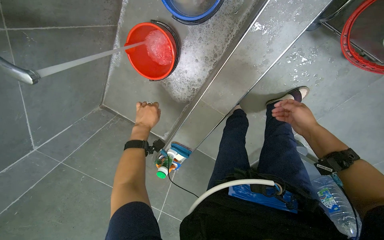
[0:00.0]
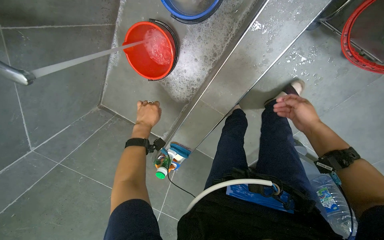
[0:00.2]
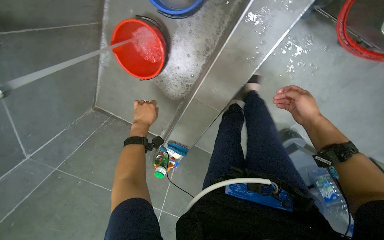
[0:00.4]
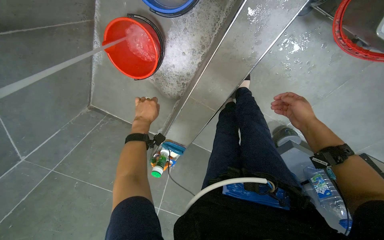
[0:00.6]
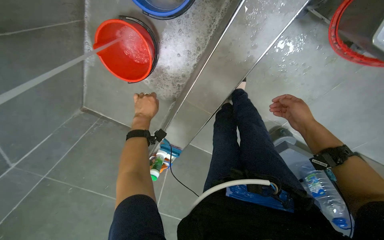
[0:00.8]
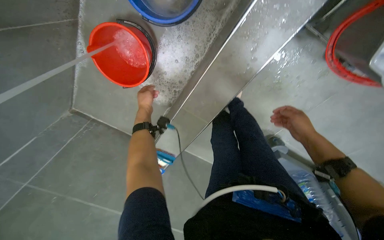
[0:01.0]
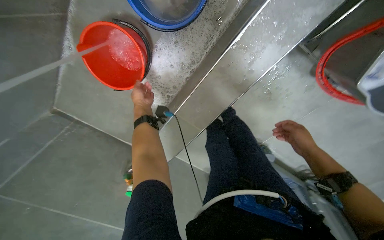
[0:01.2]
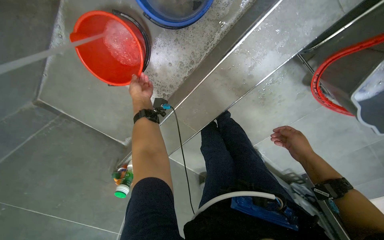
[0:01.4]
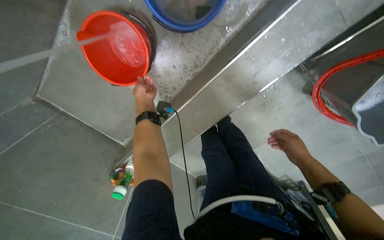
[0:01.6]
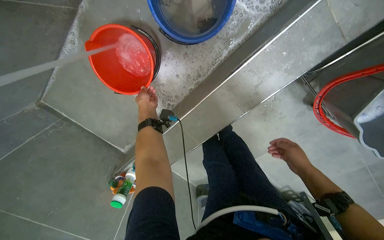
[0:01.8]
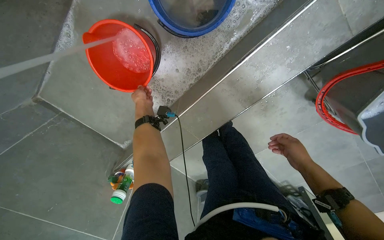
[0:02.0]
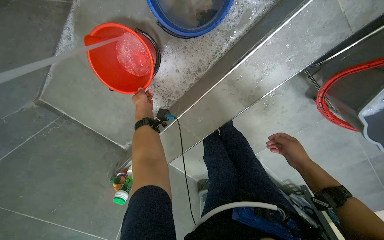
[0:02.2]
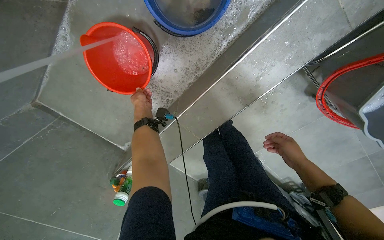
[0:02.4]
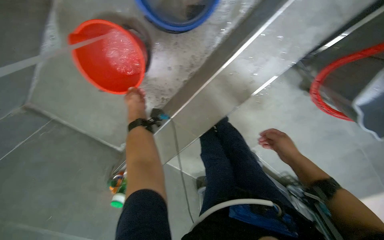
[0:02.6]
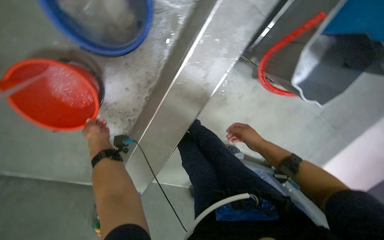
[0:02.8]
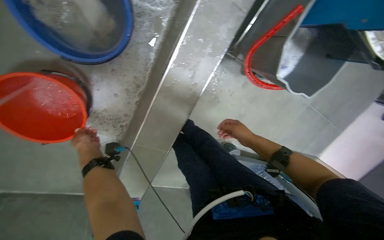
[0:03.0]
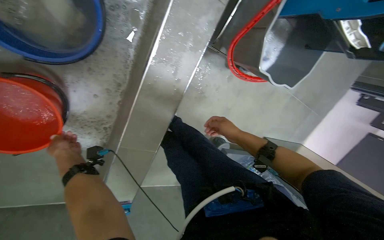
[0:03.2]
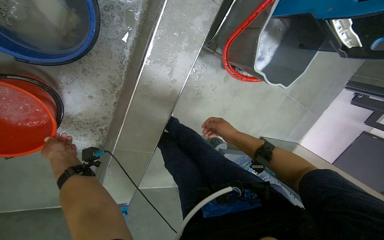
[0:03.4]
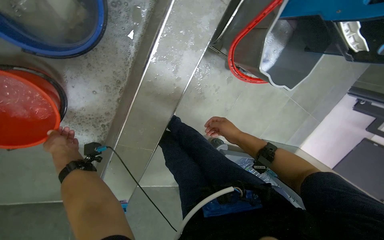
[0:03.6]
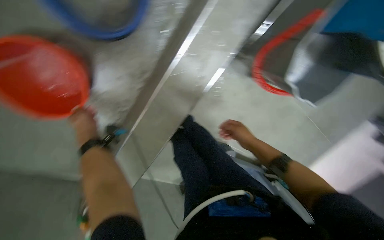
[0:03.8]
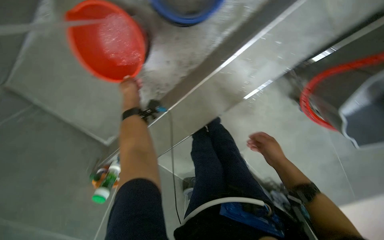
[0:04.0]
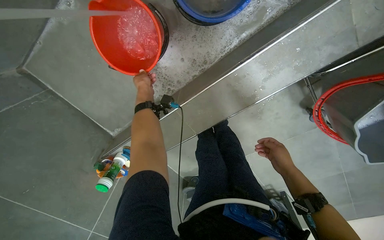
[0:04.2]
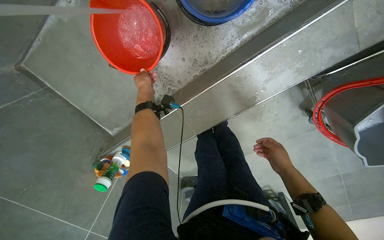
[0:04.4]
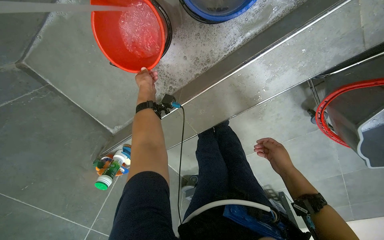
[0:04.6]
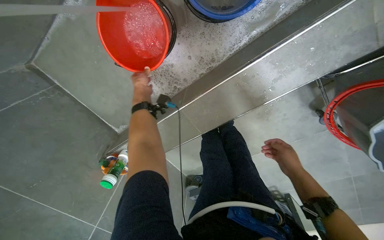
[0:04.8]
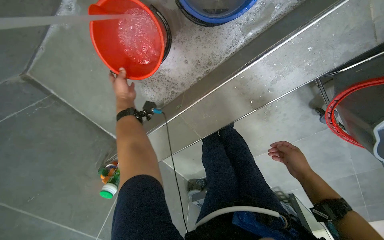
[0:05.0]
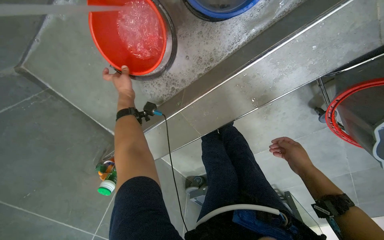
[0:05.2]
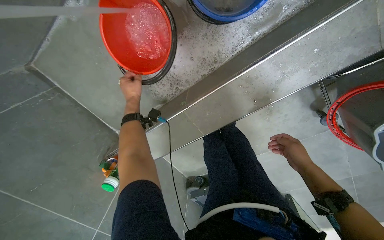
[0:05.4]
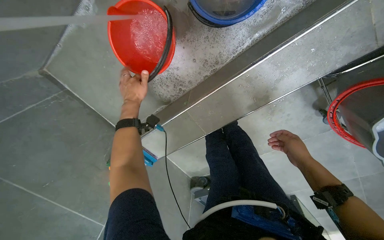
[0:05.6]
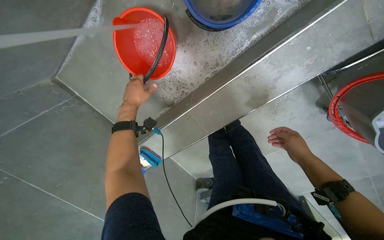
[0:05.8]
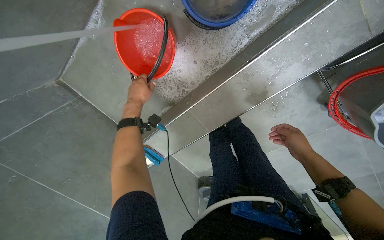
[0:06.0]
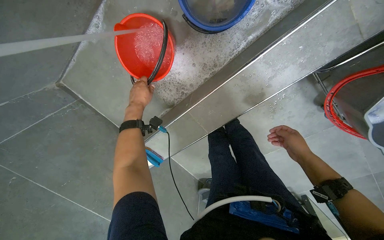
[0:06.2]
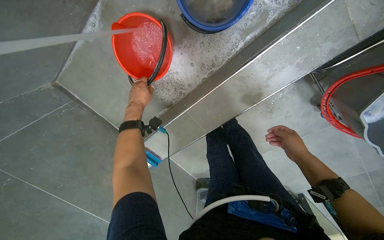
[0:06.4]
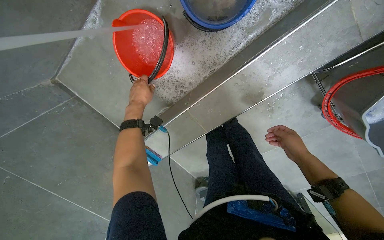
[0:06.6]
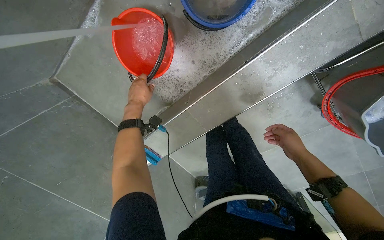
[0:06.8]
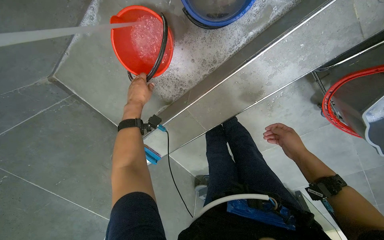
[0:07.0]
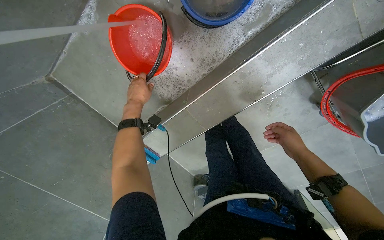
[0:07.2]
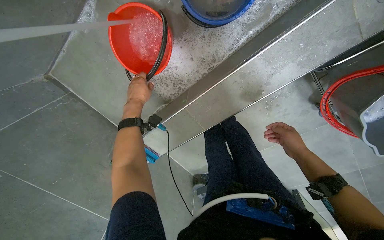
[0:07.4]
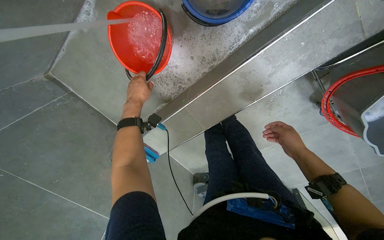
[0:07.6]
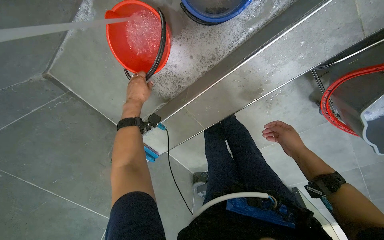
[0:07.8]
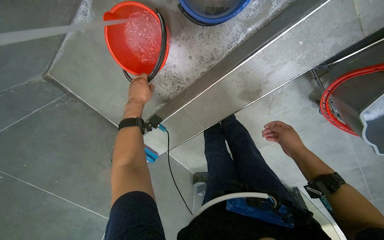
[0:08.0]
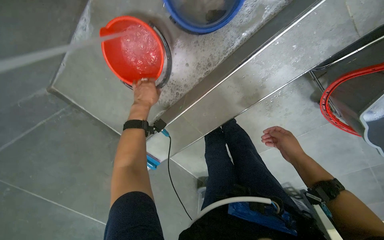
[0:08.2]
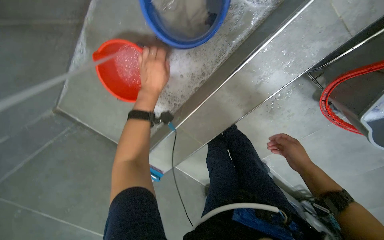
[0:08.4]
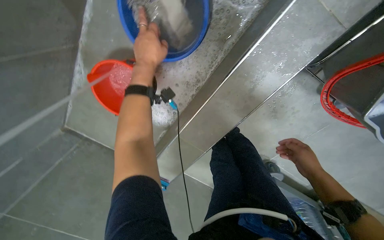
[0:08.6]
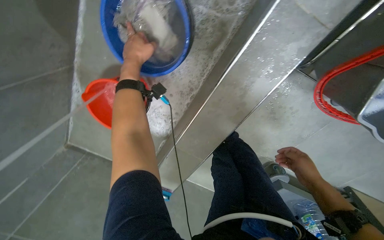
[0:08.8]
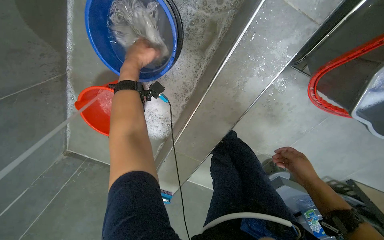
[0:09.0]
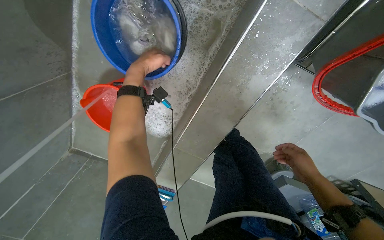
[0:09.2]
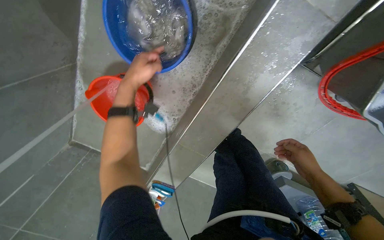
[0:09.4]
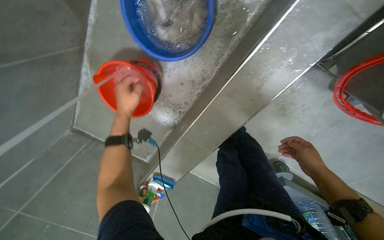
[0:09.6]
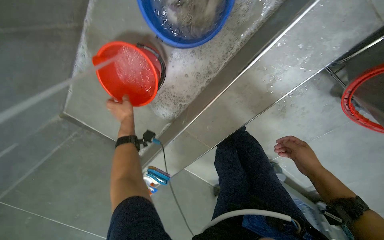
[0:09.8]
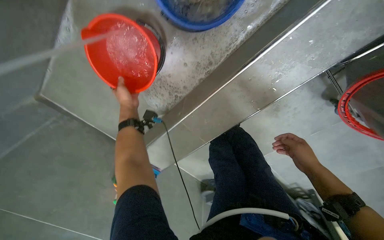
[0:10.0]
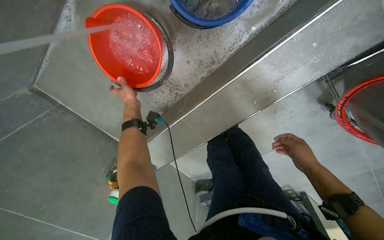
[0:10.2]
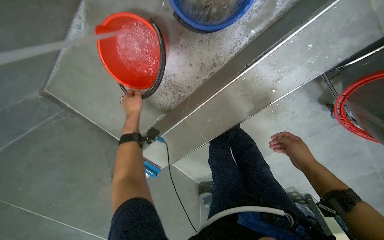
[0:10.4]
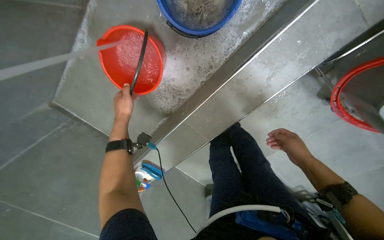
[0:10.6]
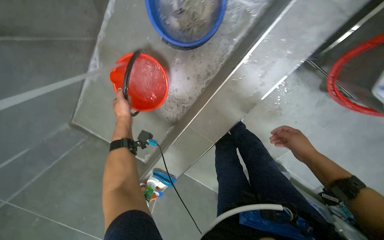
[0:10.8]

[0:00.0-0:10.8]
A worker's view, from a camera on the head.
Job: preparing cleaning supplies.
The whole recording: Adding cleaning solution to mop bucket. The worker adds water and cleaning solution to the mop bucket.
0:00.0 to 0:01.6: The camera is aimed some 15 degrees further to the right. The left hand heads up the picture, covering some 20 cm.
0:01.6 to 0:03.0: The wearer looks approximately 25 degrees further to the right.
0:03.0 to 0:04.6: Everything in view rotates some 30 degrees clockwise.
0:06.2 to 0:07.8: The hands stay close to where they were, moving slightly.
0:07.8 to 0:09.2: The left hand is displaced up the picture by roughly 30 cm.
0:09.2 to 0:10.8: The left hand shifts some 35 cm down the picture and to the left.

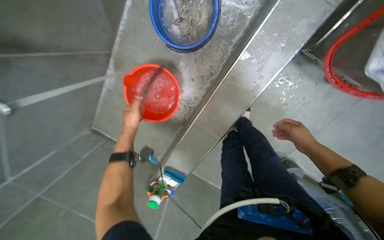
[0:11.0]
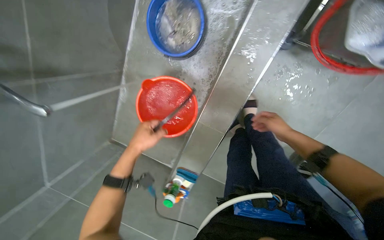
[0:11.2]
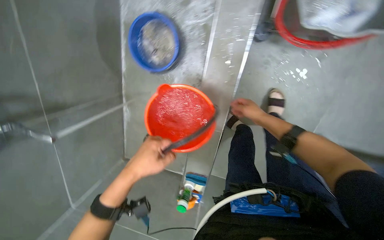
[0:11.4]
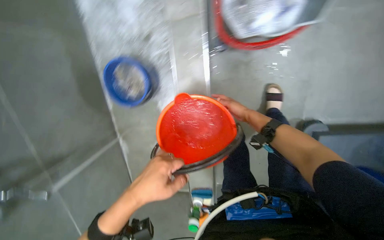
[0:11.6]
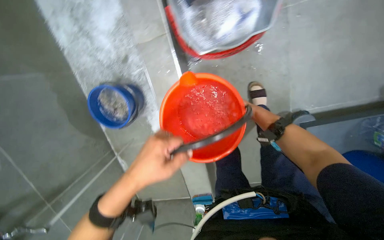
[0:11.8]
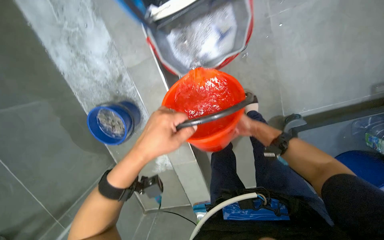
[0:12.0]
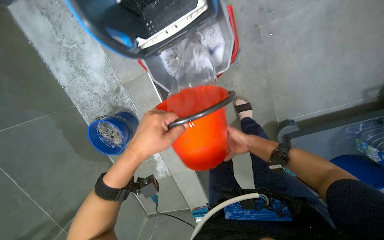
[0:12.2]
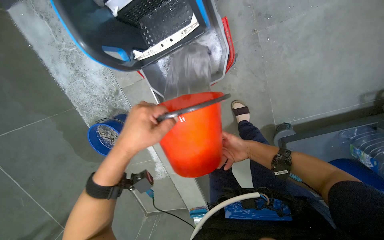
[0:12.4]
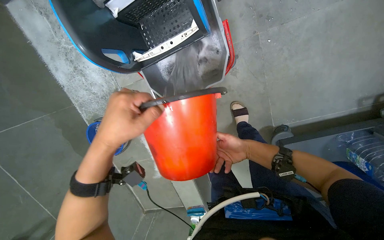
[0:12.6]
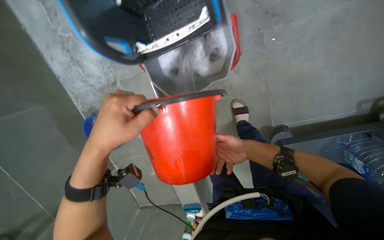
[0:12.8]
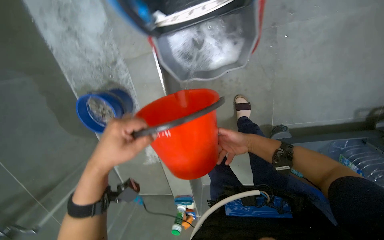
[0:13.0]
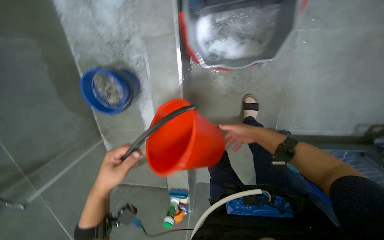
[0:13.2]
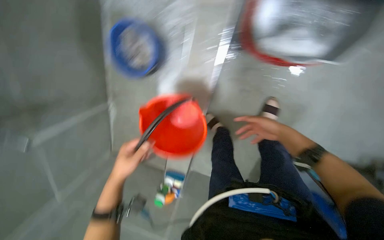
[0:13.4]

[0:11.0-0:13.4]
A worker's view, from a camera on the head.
Job: preparing cleaning supplies.
The whole recording: Adding cleaning solution to mop bucket. The worker adds water and cleaning solution to the mop bucket.
0:11.0 to 0:12.2: The camera pitches upward, by some 25 degrees. Everything in view rotates approximately 50 degrees counterclockwise.
0:12.2 to 0:13.4: Everything in view rotates approximately 30 degrees clockwise.

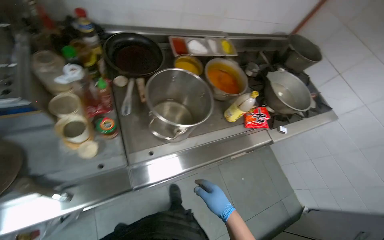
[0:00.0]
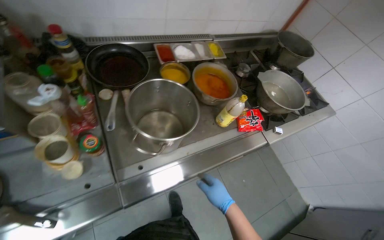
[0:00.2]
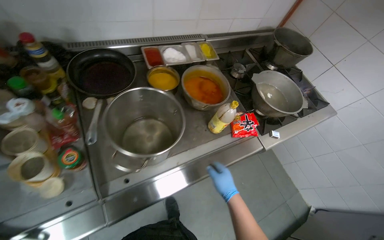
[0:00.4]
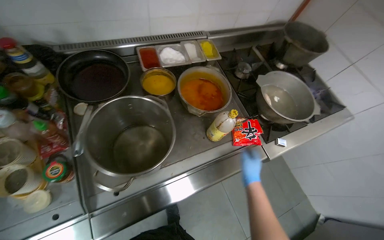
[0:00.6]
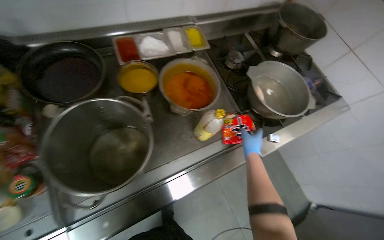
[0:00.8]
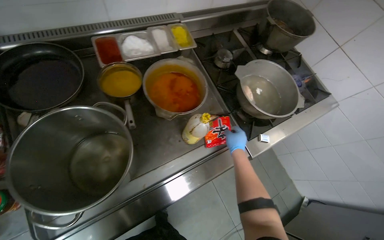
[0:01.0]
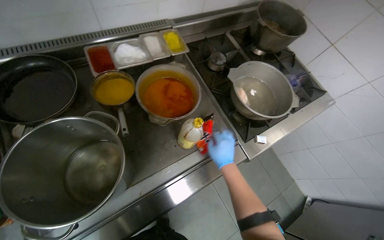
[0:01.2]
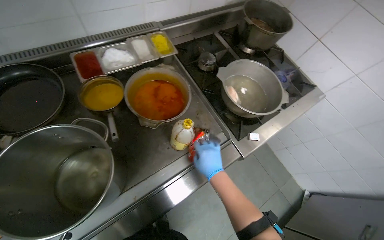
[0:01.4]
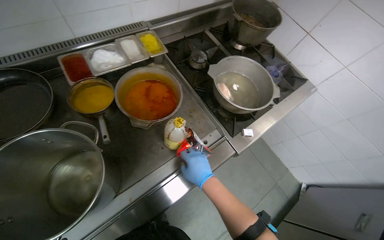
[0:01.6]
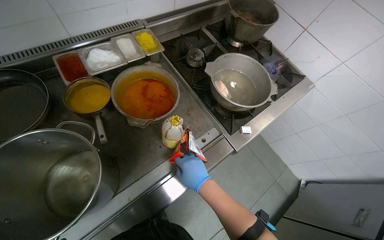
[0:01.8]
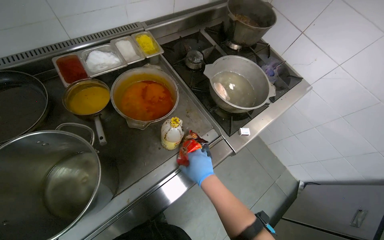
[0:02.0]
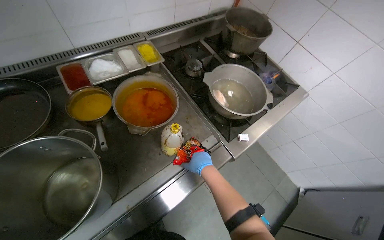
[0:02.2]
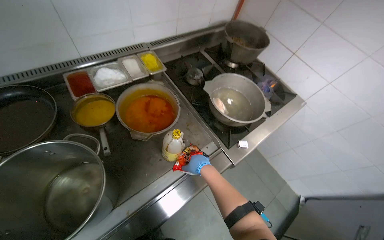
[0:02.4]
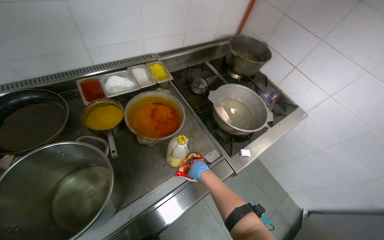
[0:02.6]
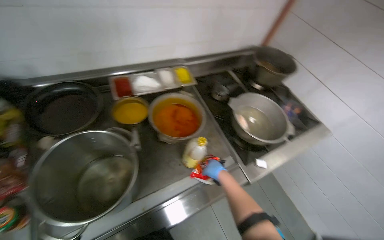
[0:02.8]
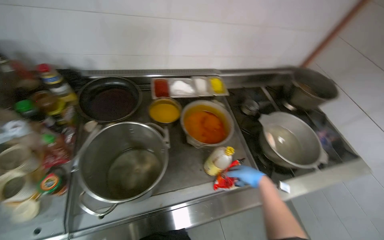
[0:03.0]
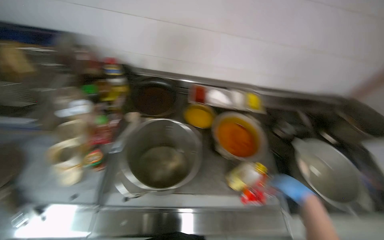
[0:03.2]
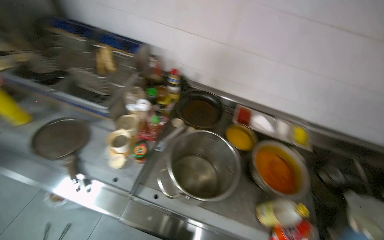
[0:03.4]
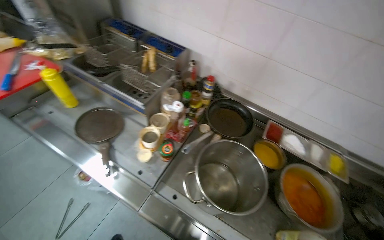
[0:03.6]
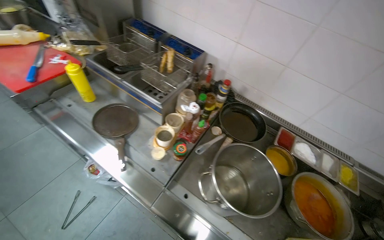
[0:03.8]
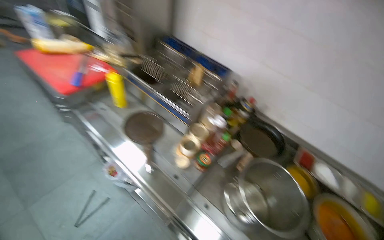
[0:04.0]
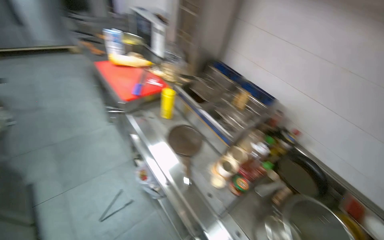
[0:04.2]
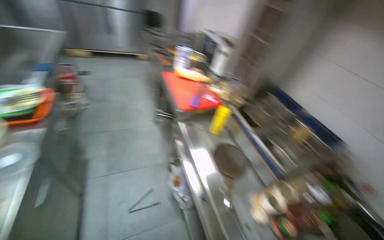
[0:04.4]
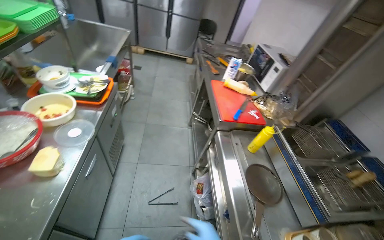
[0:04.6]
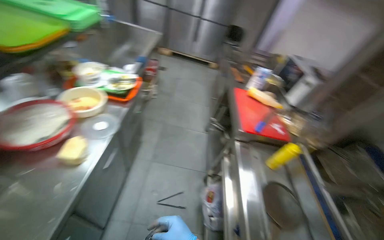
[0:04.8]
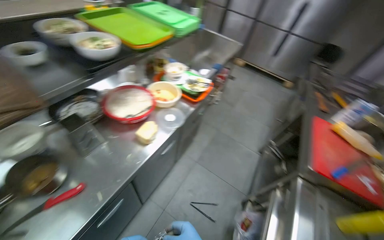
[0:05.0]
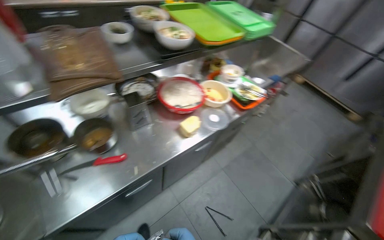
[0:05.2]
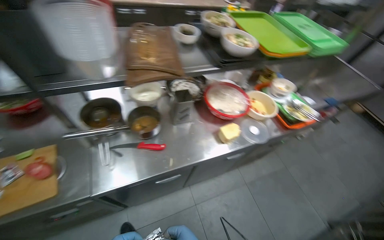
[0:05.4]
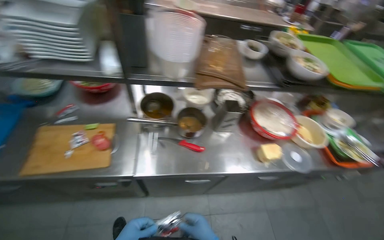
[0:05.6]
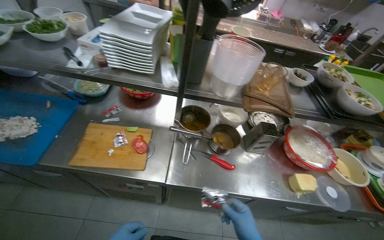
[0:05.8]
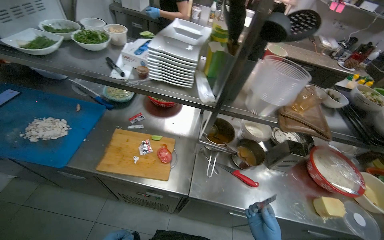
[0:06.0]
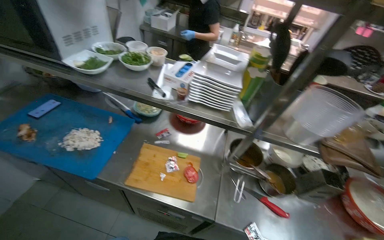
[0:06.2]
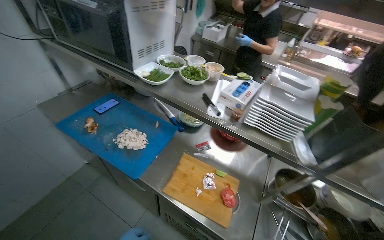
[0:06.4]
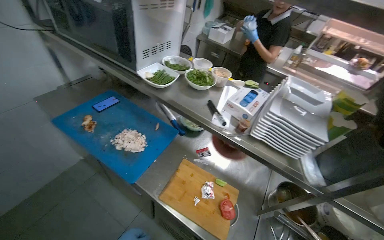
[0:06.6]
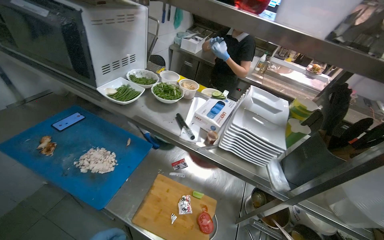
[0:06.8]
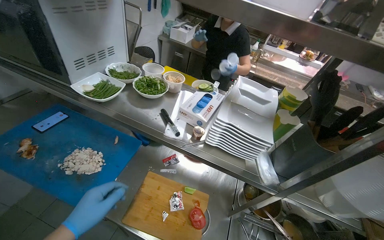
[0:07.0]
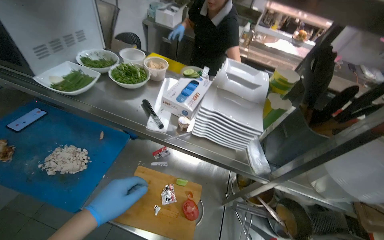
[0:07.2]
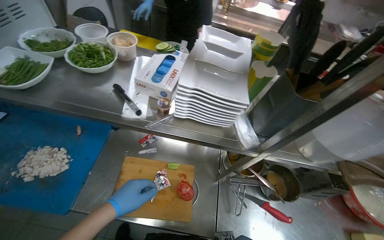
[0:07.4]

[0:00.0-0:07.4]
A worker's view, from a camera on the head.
Job: preparing food.
The whole recording: Opening condiment packets. The worker opens small condiment packets on a wooden cutting board.
0:00.0 to 0:01.4: The head travels some 40 cm.
0:01.4 to 0:03.0: The head turns to the left by roughly 20 degrees. The view tilts some 15 degrees upward.
0:03.0 to 0:04.4: The camera is carried some 60 cm. The wearer looks about 80 degrees further to the left. The view tips upward by some 25 degrees.
0:04.4 to 0:06.0: The camera is carried approximately 50 cm. The wearer looks roughly 120 degrees further to the left. The wearer looks roughly 15 degrees further upward.
